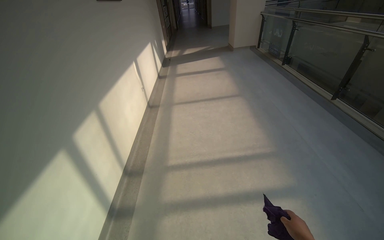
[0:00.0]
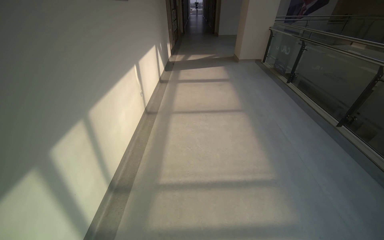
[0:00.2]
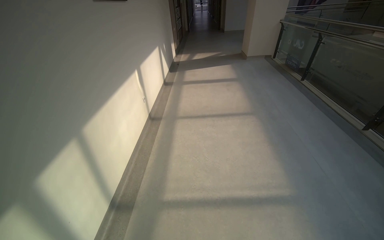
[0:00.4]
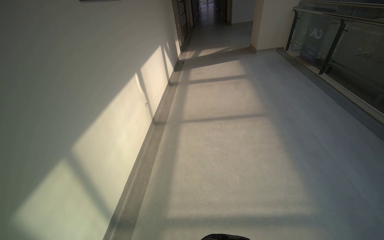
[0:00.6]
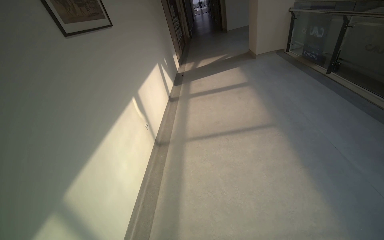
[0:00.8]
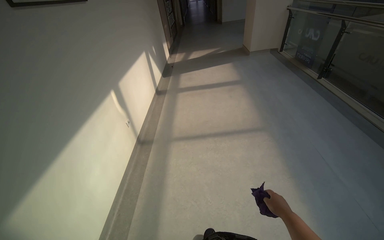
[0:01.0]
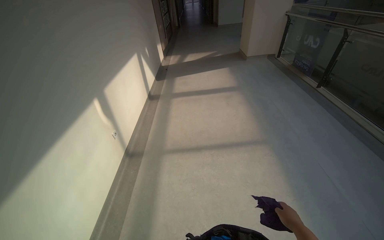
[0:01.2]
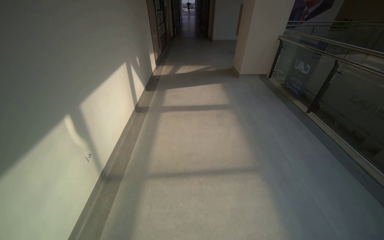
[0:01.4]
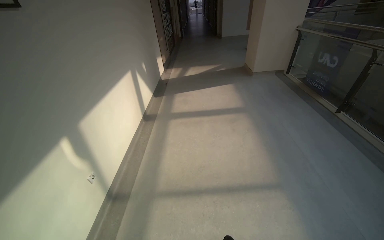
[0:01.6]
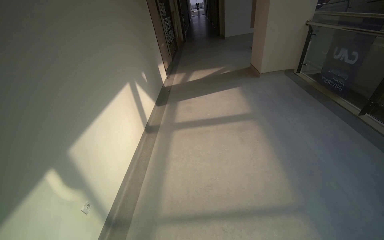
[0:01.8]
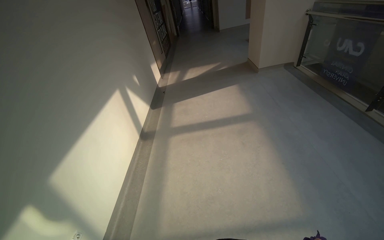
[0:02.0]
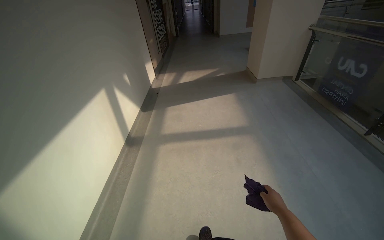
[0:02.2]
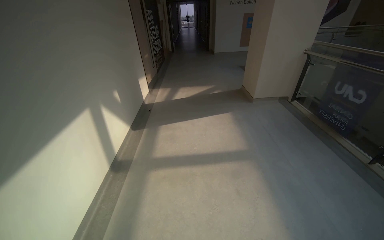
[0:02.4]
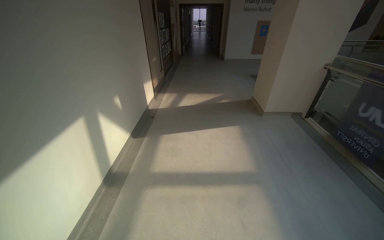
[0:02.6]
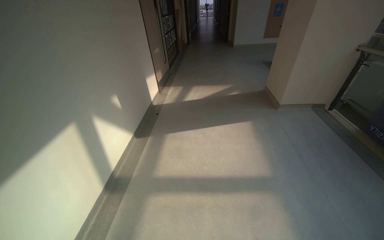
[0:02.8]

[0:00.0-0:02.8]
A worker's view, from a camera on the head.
Job: wiping surfaces.
The whole recording: Wiping door handles and frames. The worker wipes door handles and frames with a cloth.
0:00.0 to 0:01.4: The camera is carried some 1.5 m.
0:01.4 to 0:02.8: The camera travels roughly 1.5 m.

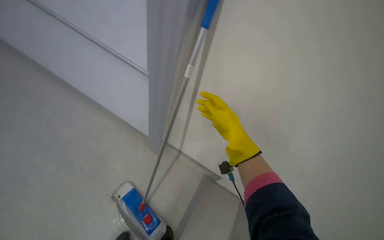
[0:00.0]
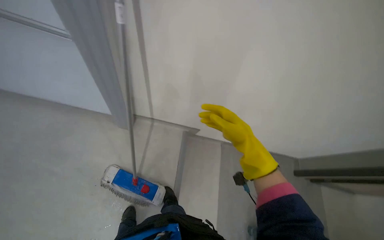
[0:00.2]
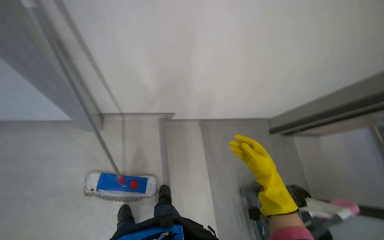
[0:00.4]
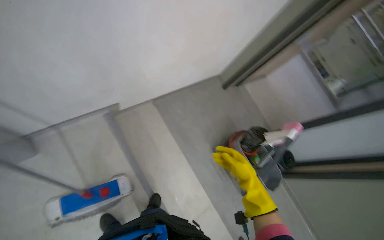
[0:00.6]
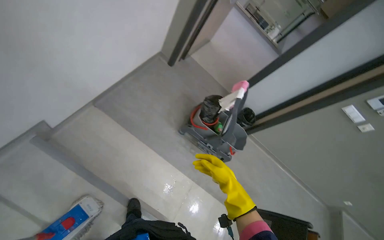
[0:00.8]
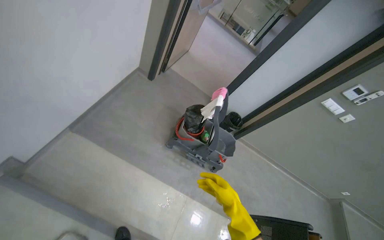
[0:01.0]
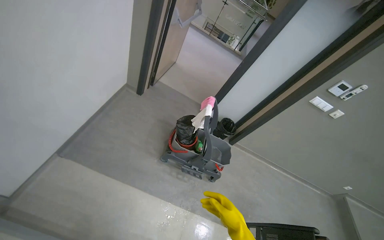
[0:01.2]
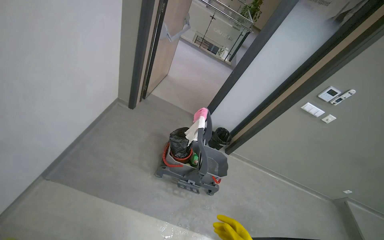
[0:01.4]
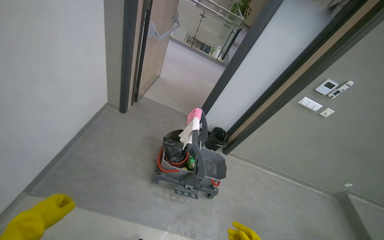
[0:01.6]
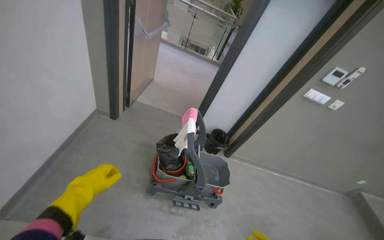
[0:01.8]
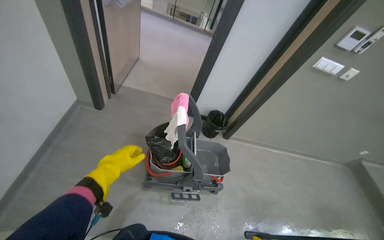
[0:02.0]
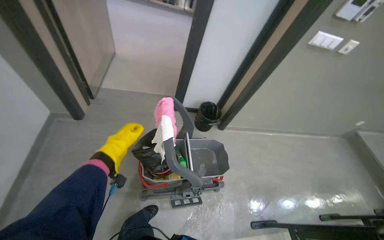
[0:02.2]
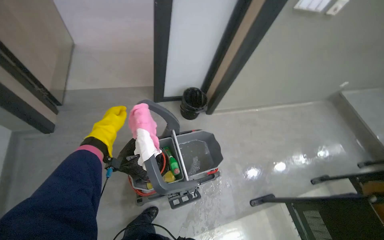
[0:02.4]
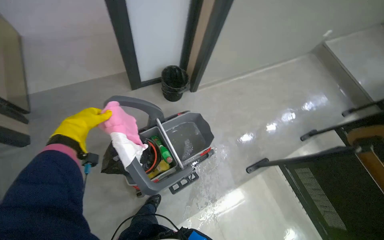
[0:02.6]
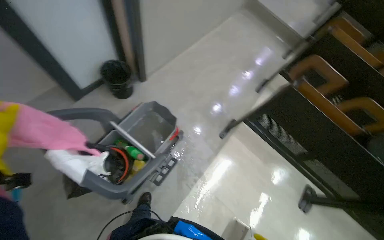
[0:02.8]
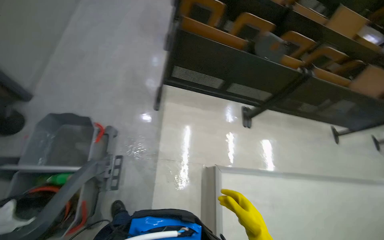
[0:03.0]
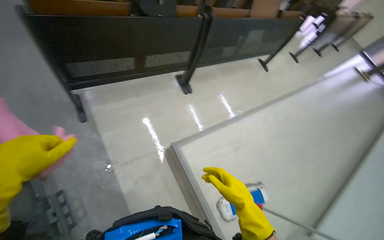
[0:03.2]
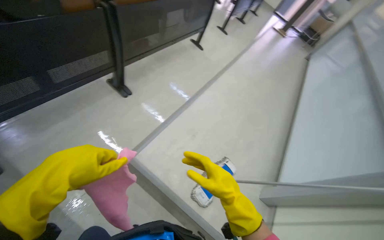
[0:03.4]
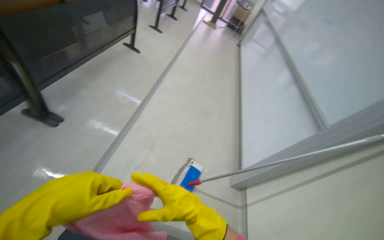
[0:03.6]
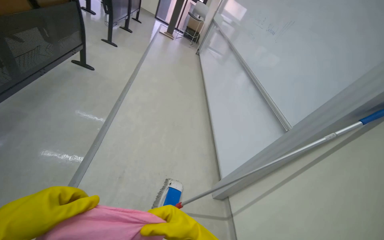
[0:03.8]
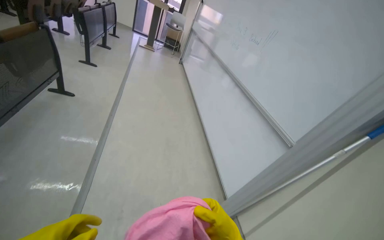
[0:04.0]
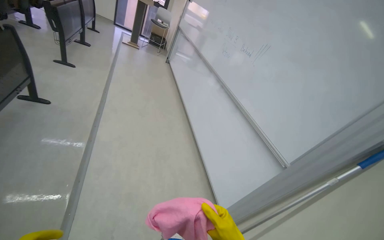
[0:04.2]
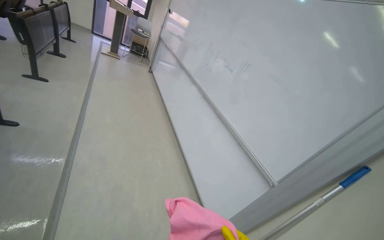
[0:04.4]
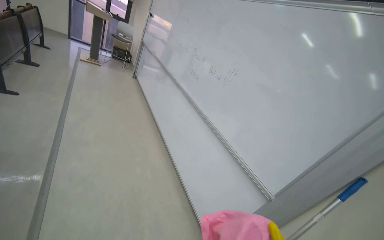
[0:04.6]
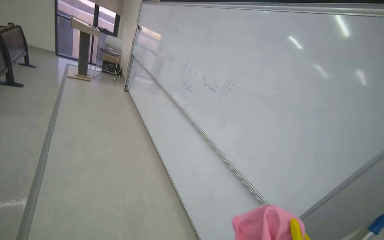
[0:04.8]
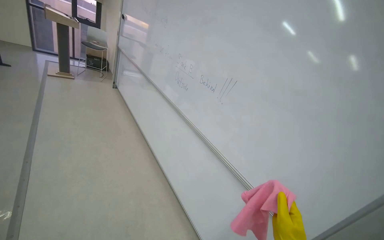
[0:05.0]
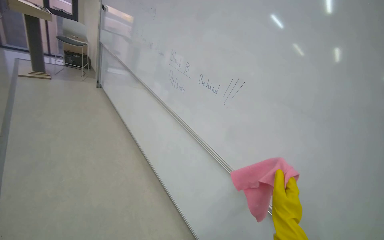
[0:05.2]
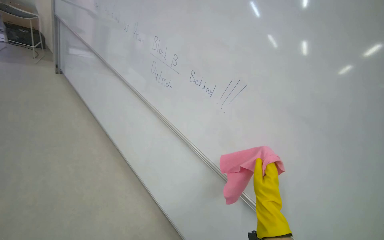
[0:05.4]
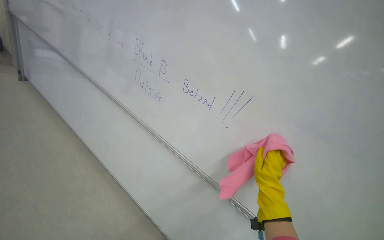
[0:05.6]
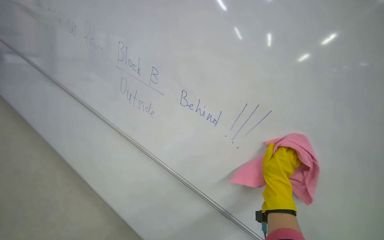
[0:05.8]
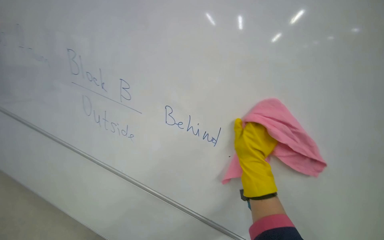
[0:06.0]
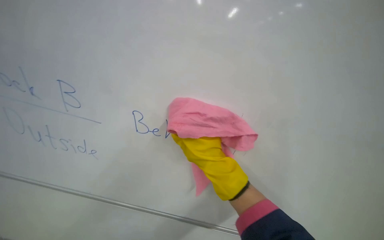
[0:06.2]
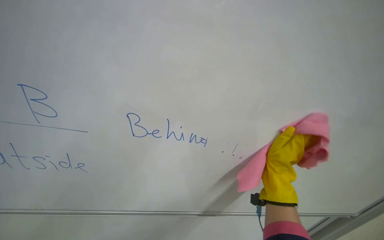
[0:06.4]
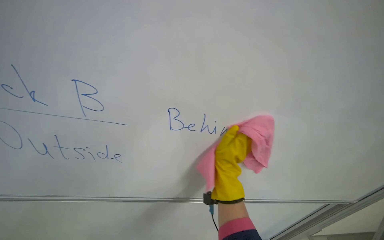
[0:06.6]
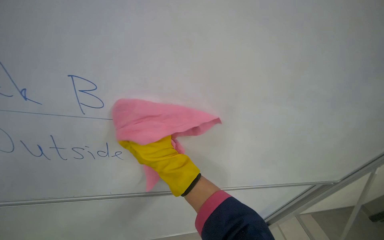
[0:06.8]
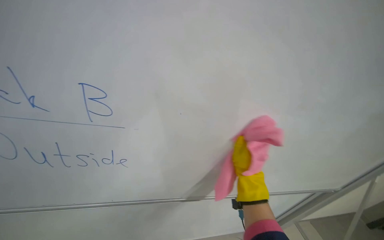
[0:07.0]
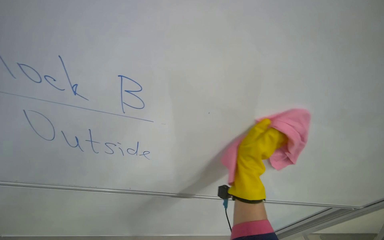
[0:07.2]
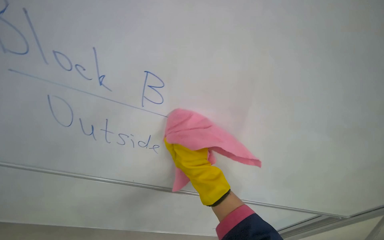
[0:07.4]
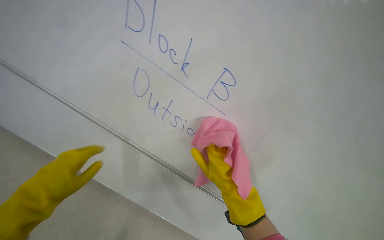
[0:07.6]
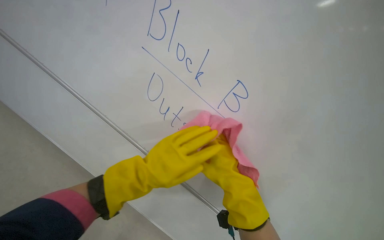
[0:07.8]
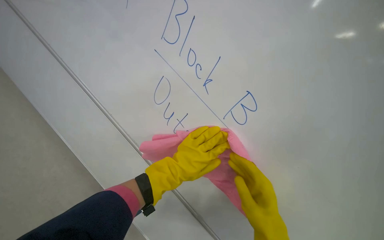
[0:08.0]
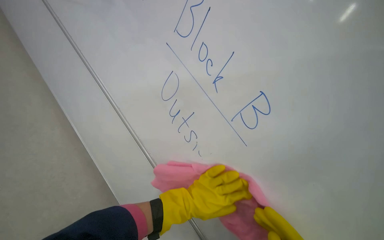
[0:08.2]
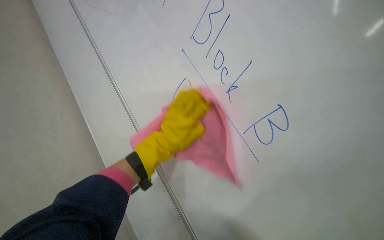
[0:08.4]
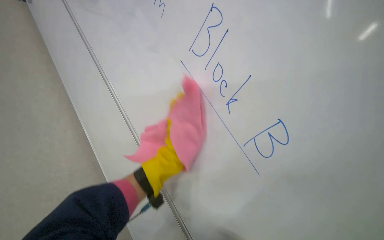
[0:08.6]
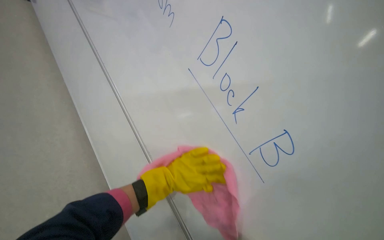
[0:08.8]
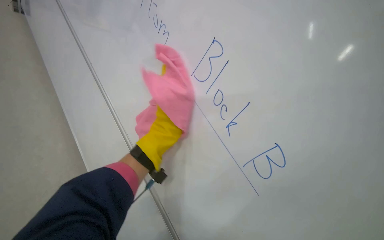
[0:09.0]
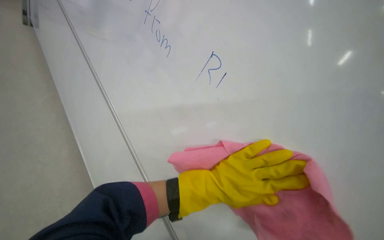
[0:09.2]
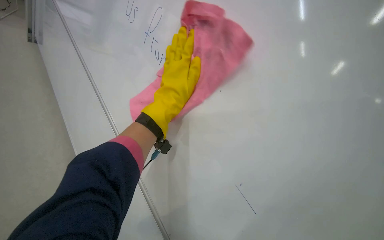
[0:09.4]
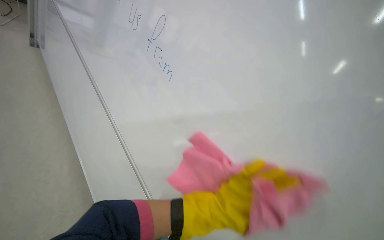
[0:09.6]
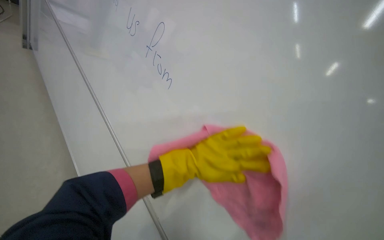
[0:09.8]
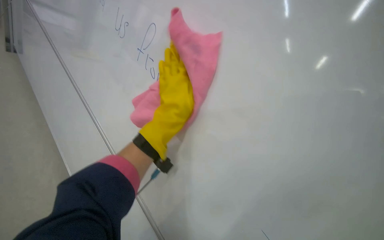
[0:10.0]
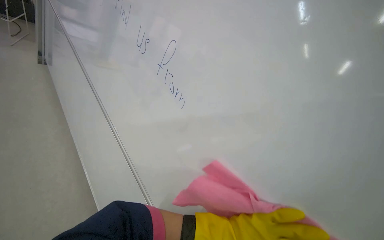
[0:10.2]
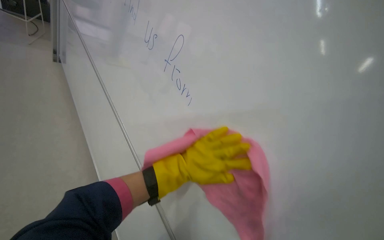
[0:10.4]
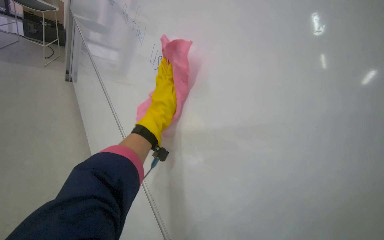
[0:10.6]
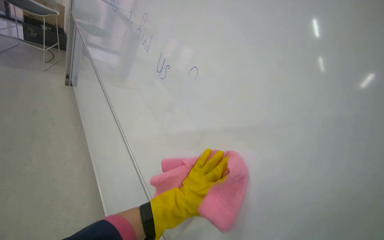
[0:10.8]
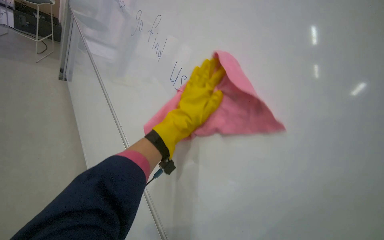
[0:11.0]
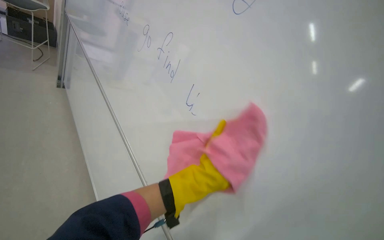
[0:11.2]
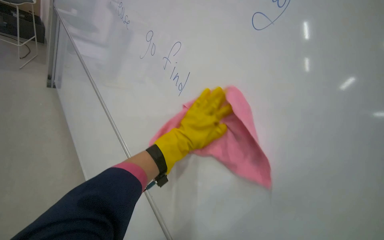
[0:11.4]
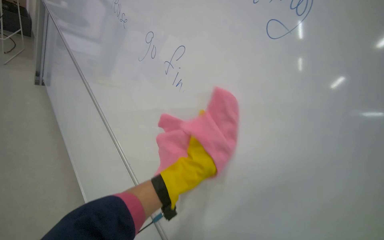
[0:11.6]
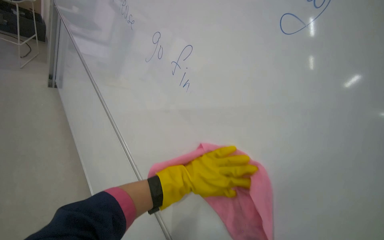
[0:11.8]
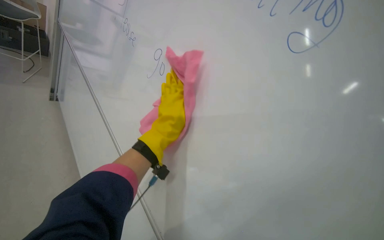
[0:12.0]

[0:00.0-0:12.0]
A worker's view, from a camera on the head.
Job: wiping surfaces.
The whole recording: Cleaning whiteboard. The worker sprays and wipes the whiteboard with a cloth.
0:00.0 to 0:01.6: The wearer moves roughly 70 cm. The wearer looks roughly 105 degrees further to the right. The camera pitches downward, by roughly 30 degrees.
0:01.6 to 0:03.0: The camera travels about 60 cm. The head rotates approximately 95 degrees to the right. The wearer looks roughly 45 degrees further downward.
0:03.0 to 0:04.4: The camera is carried about 1 m. The wearer's head swings some 105 degrees to the right.
0:07.6 to 0:09.0: The camera is aimed roughly 20 degrees further to the right.
0:09.0 to 0:10.4: The view tips upward by some 15 degrees. The left hand moves up and down the picture over roughly 20 cm, changing direction 3 times.
0:10.4 to 0:12.0: The head travels approximately 40 cm.

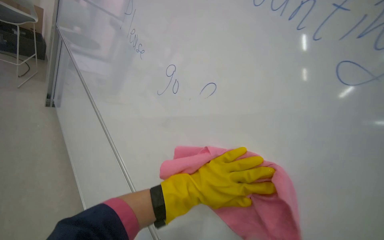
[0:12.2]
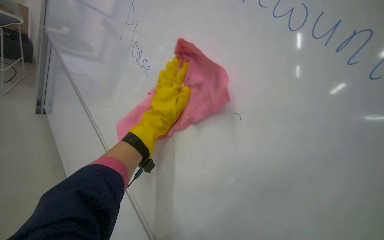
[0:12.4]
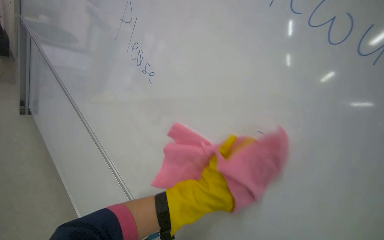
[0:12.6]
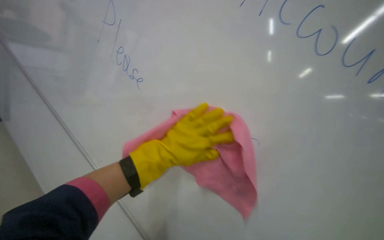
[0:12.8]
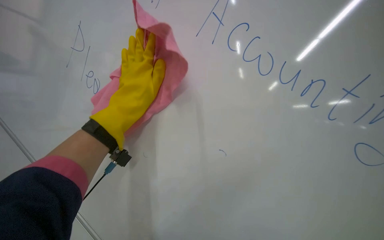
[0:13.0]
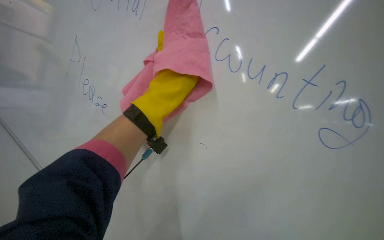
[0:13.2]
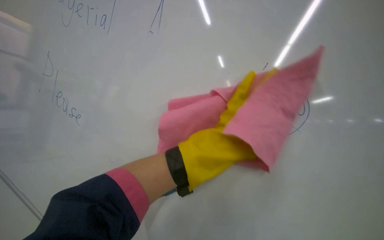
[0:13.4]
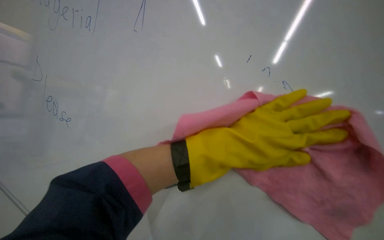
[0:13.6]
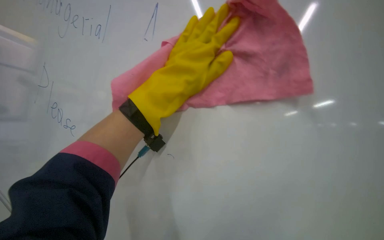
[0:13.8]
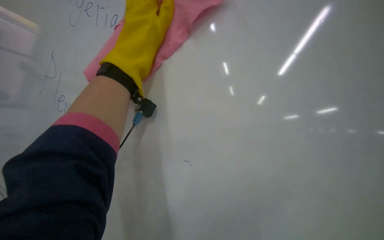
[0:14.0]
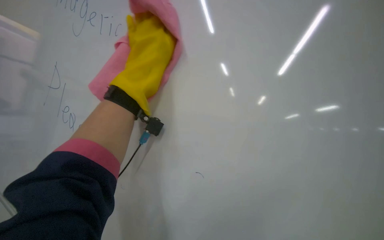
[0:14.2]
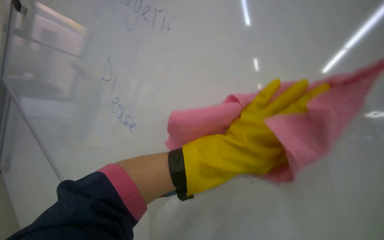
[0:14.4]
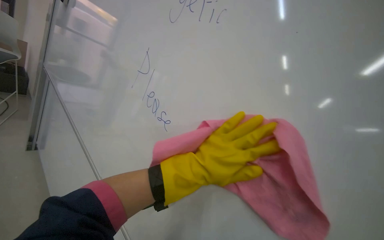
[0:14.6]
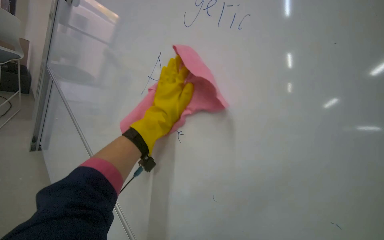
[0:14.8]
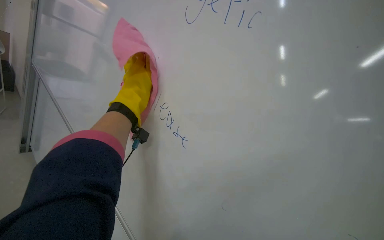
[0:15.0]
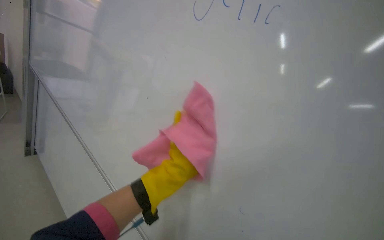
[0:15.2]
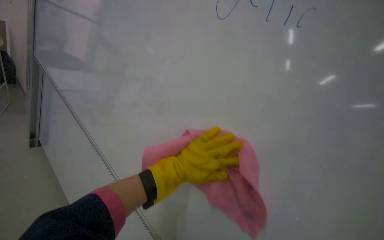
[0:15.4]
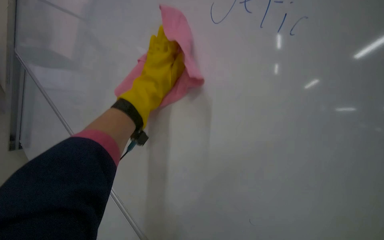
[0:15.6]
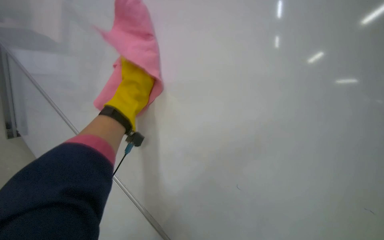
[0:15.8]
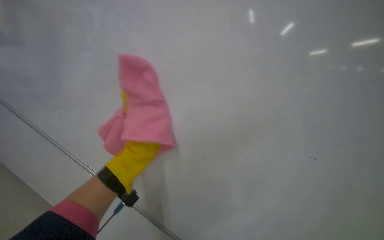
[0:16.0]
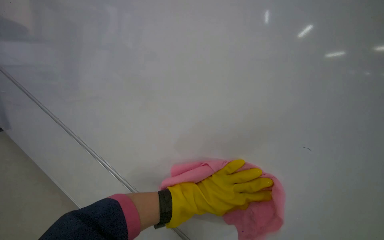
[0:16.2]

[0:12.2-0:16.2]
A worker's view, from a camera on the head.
Job: wiping surfaces.
The whole recording: Cleaning whiteboard. The worker sprays and wipes the whiteboard with a cloth.
0:12.2 to 0:13.6: The left hand is displaced to the right by approximately 15 cm.
0:13.6 to 0:14.8: The scene rotates counterclockwise by roughly 45 degrees.
